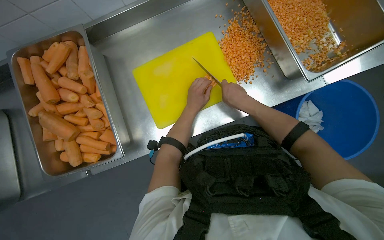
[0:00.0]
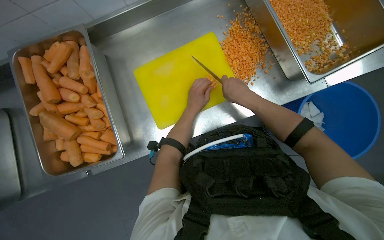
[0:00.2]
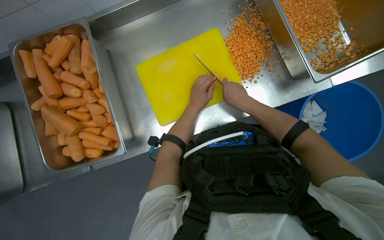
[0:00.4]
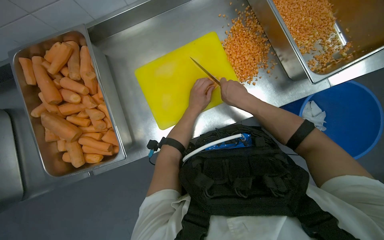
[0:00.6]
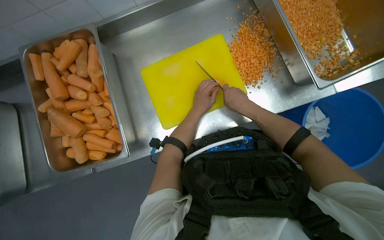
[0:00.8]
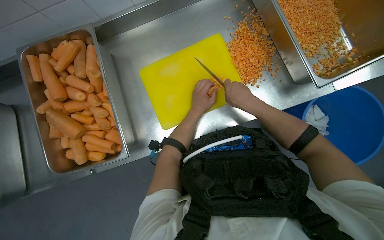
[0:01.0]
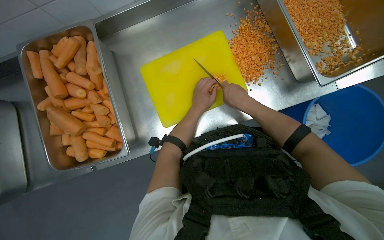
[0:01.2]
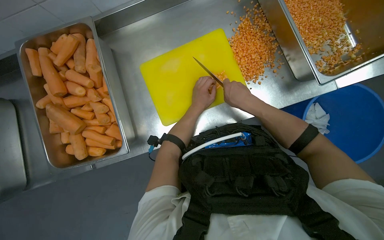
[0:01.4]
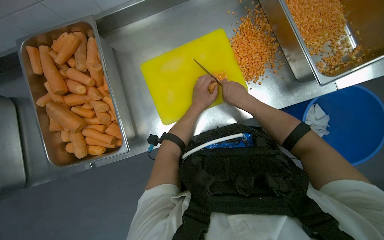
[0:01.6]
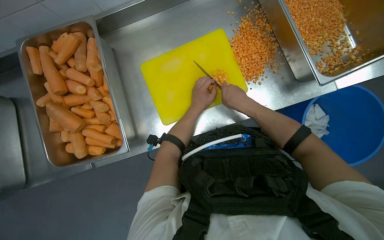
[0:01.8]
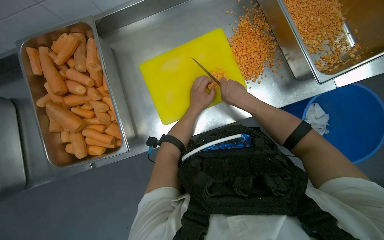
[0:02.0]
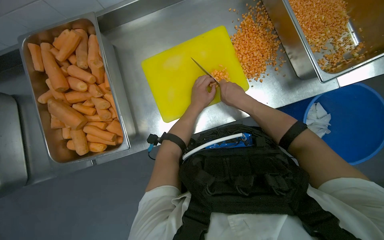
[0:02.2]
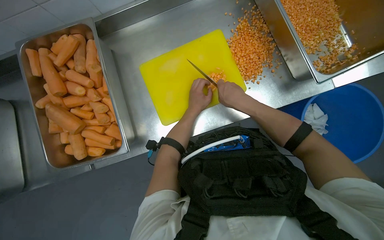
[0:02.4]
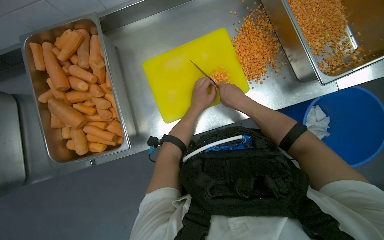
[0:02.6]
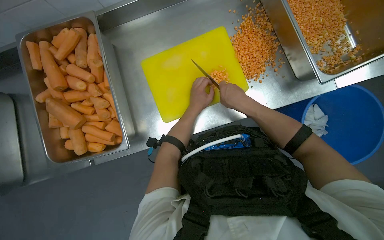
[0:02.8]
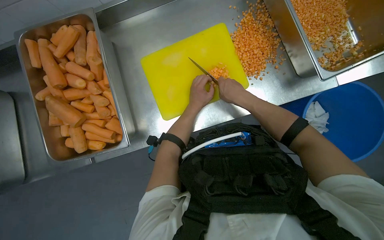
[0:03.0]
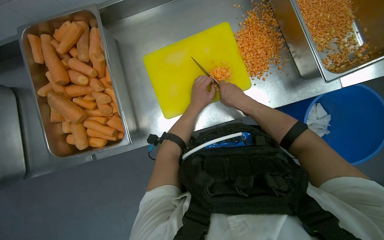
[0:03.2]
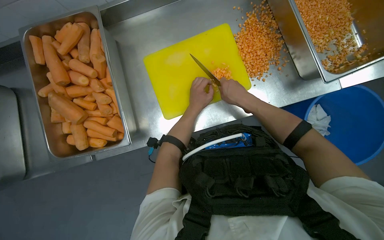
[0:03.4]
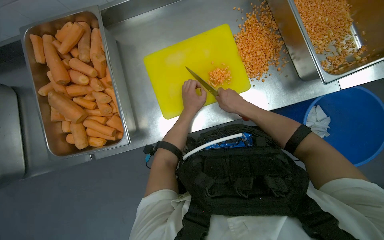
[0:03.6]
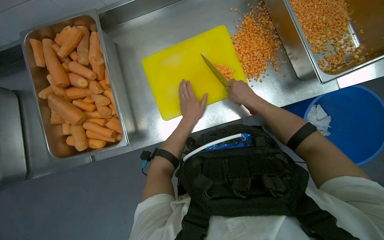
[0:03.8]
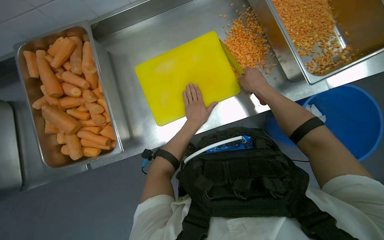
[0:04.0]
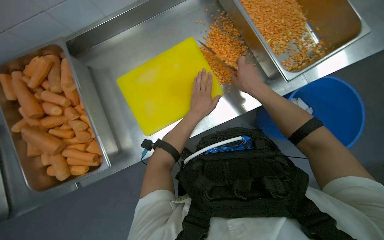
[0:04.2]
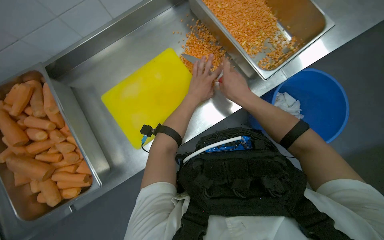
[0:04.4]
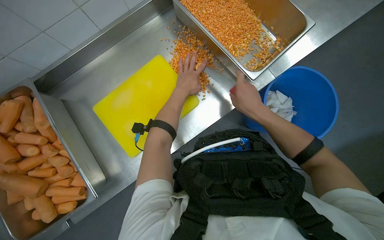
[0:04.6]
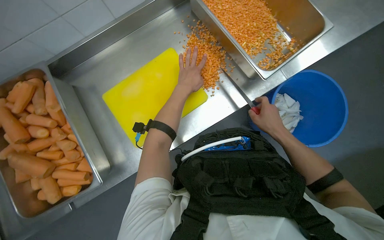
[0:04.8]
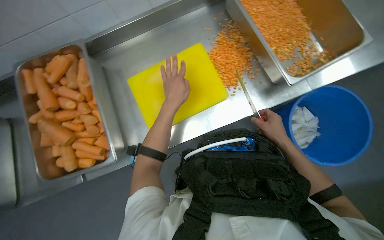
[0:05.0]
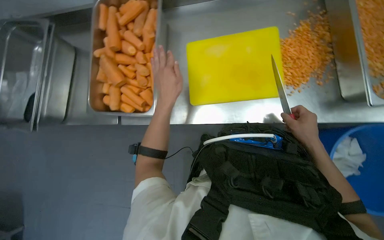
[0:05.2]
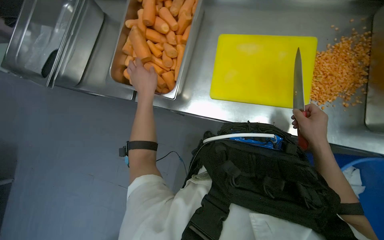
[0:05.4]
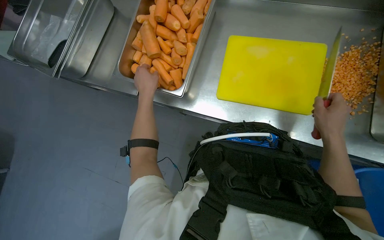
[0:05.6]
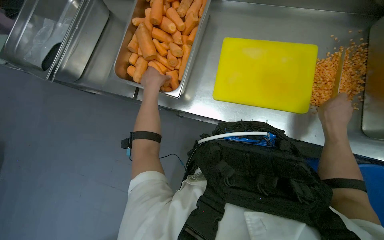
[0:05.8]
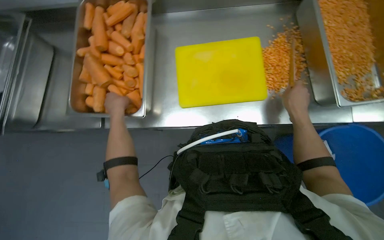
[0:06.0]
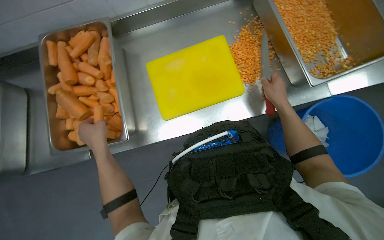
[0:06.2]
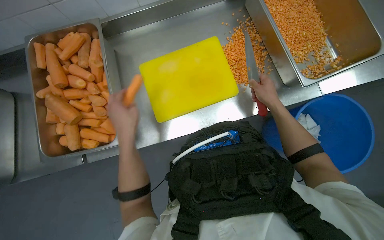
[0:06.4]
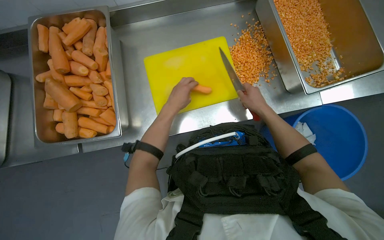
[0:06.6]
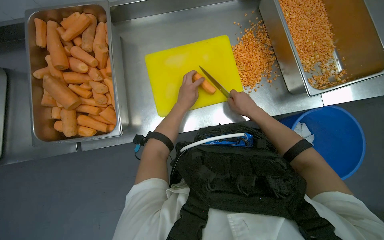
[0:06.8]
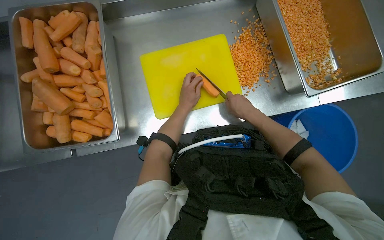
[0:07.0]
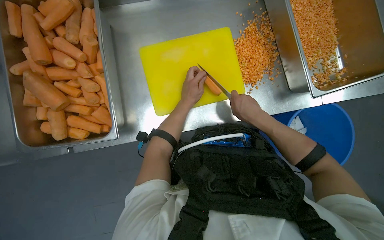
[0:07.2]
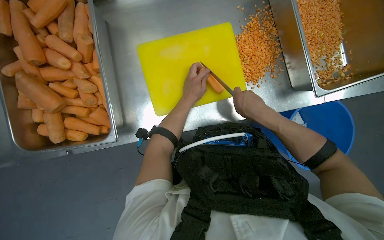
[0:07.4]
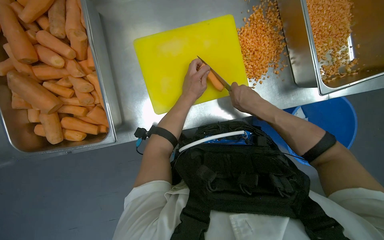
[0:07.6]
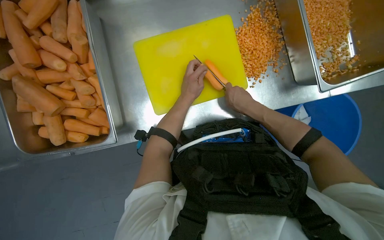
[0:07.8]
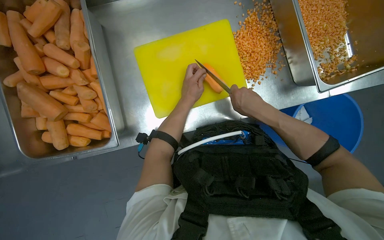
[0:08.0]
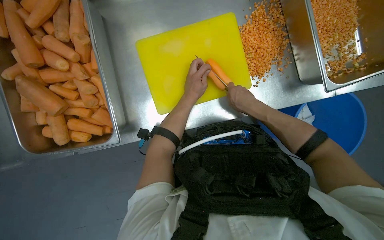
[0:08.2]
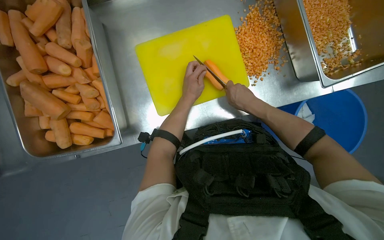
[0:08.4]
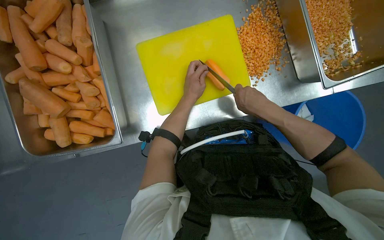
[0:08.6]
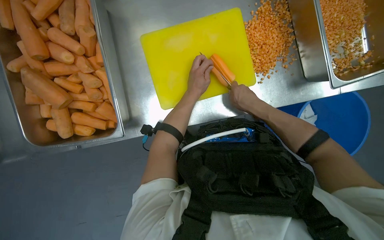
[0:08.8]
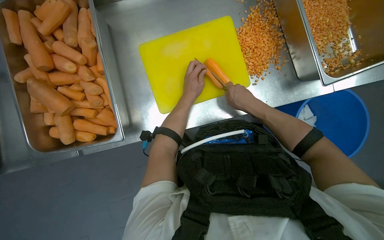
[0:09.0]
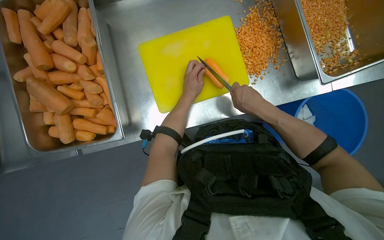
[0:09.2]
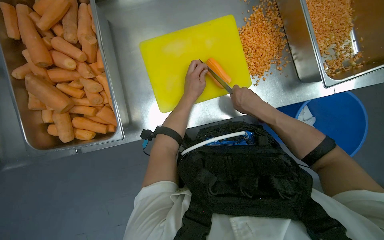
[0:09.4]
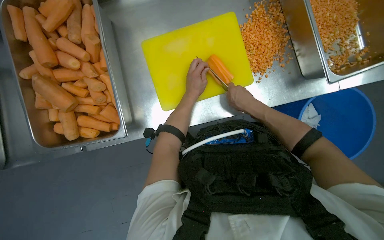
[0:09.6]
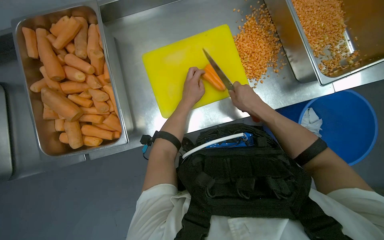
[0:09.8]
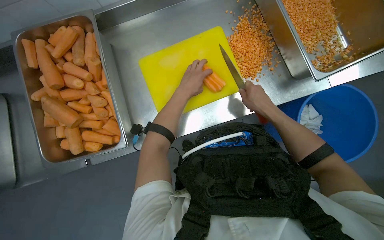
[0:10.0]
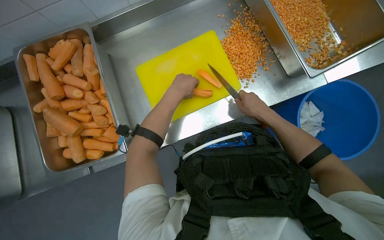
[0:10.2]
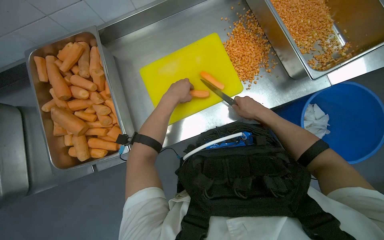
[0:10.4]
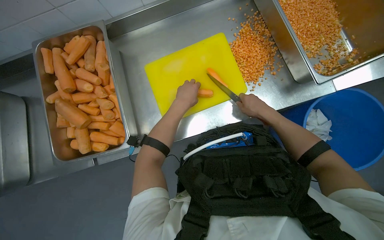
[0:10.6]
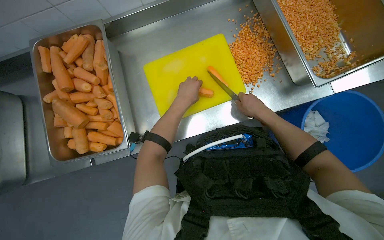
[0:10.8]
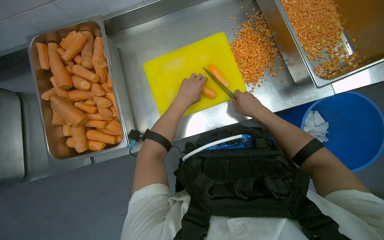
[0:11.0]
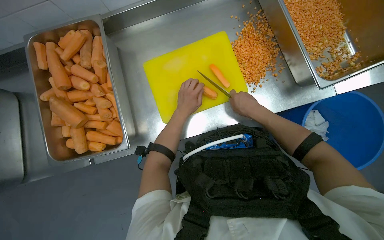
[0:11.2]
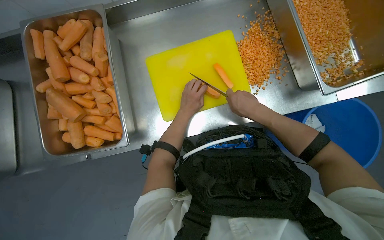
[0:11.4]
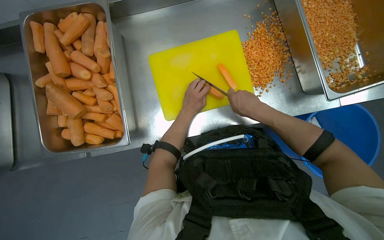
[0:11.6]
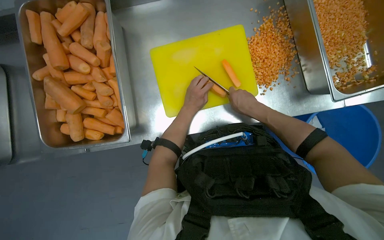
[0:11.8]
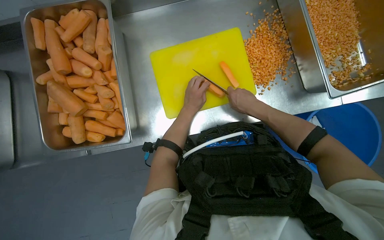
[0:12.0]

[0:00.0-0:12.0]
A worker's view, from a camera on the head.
Job: preparing food.
The whole recording: Dicing carrots on cutting board. The worker continues dicing carrots on a yellow cutting board and pushes the diced pieces into a metal tray.
0:00.0 to 0:03.0: The hands make small movements and keep their place.
0:04.4 to 0:06.0: Everything in view rotates about 30 degrees clockwise.
0:06.0 to 0:07.6: The left hand is displaced to the right by about 25 cm.
0:07.6 to 0:09.0: The hands work in one place, with small movements.
0:09.0 to 0:10.4: The right hand travels to the right by roughly 10 cm; the left hand heads nearer to the camera, covering roughly 15 cm.
0:10.4 to 0:12.0: The left hand is displaced farther from the camera by some 10 cm.

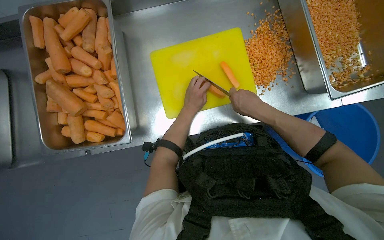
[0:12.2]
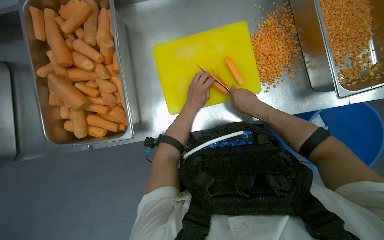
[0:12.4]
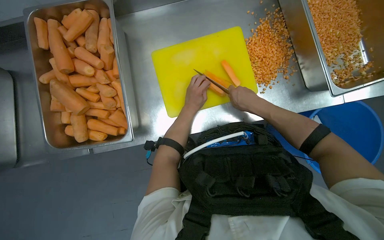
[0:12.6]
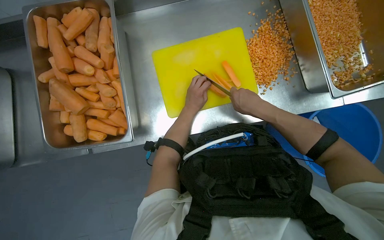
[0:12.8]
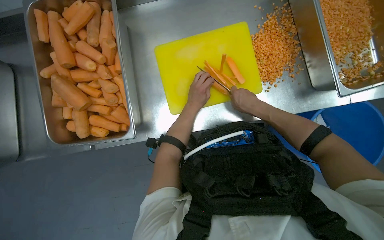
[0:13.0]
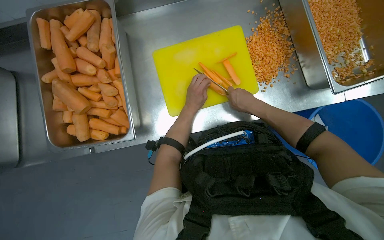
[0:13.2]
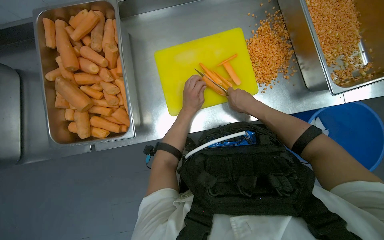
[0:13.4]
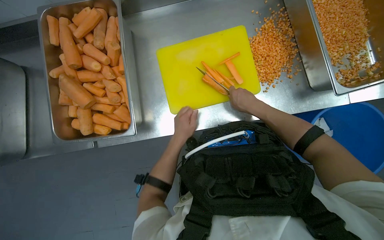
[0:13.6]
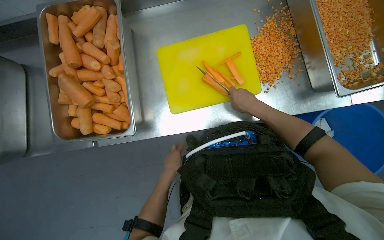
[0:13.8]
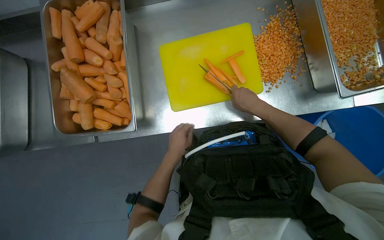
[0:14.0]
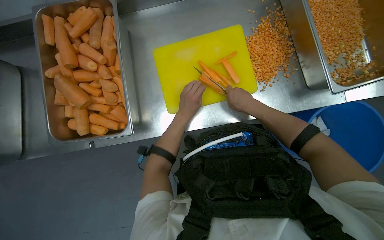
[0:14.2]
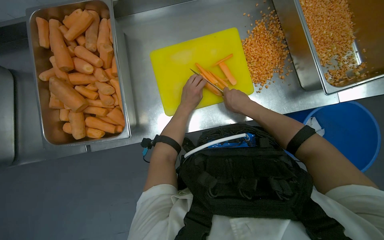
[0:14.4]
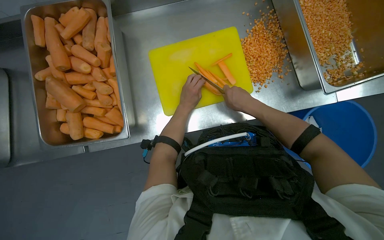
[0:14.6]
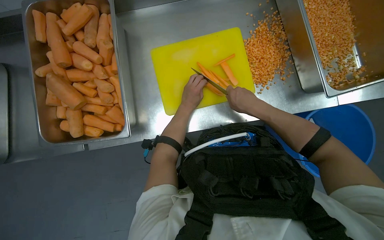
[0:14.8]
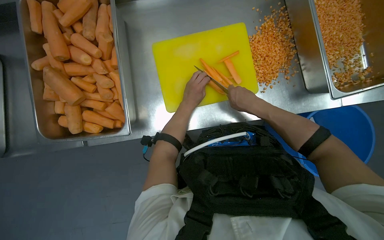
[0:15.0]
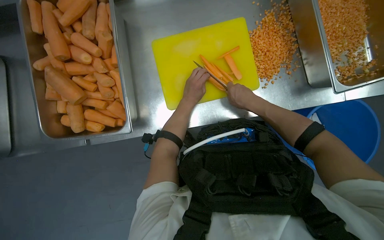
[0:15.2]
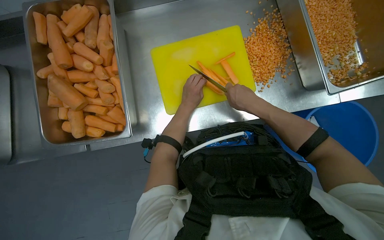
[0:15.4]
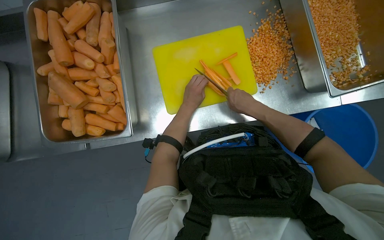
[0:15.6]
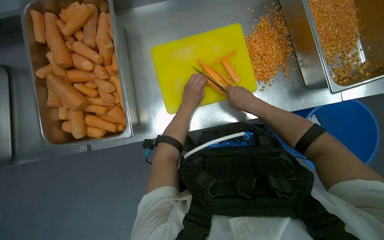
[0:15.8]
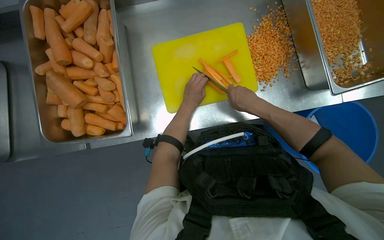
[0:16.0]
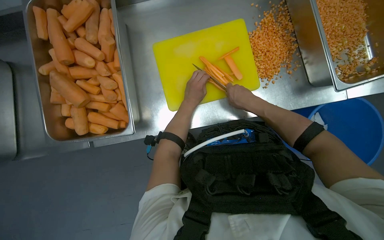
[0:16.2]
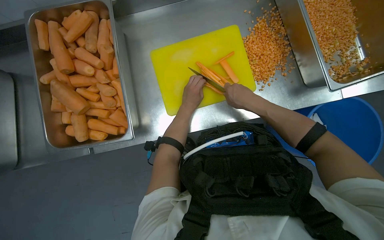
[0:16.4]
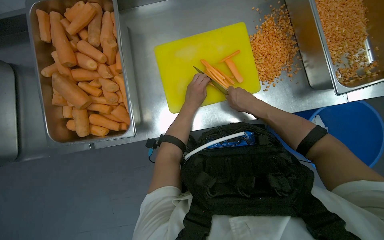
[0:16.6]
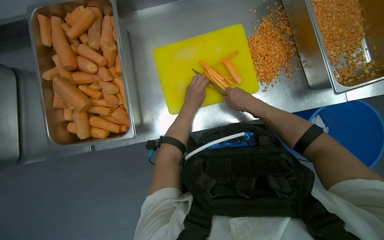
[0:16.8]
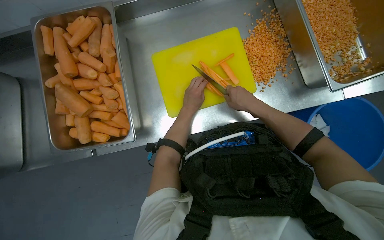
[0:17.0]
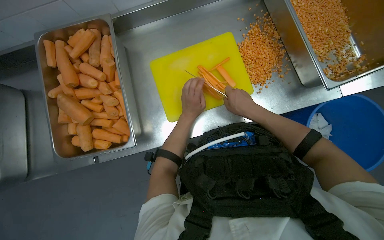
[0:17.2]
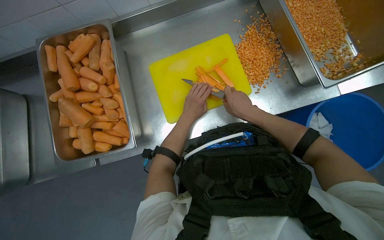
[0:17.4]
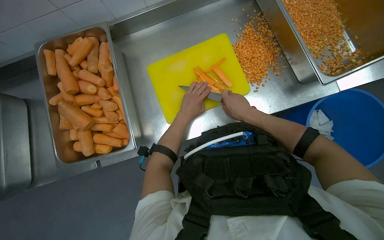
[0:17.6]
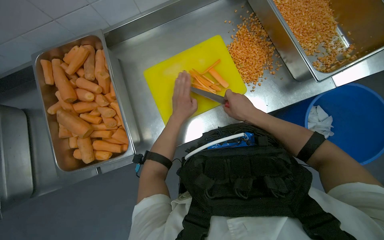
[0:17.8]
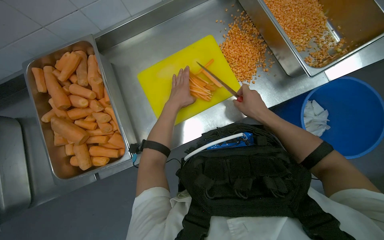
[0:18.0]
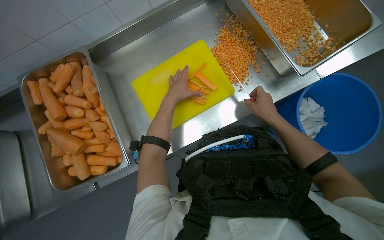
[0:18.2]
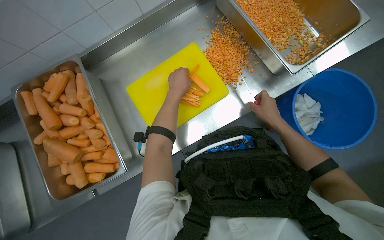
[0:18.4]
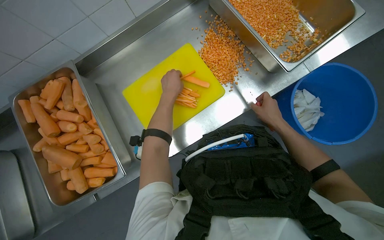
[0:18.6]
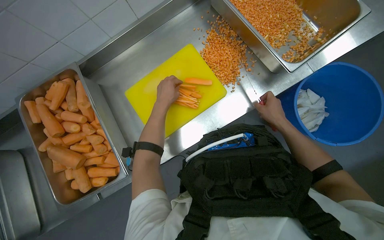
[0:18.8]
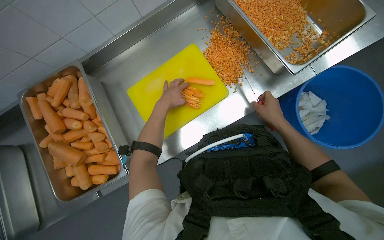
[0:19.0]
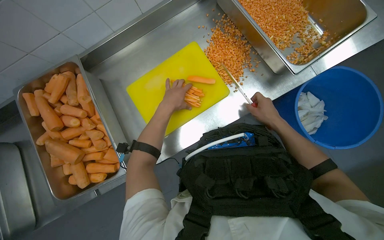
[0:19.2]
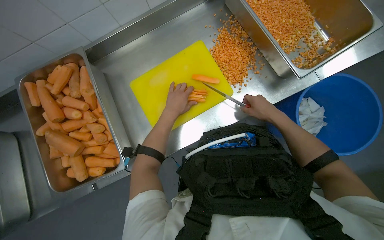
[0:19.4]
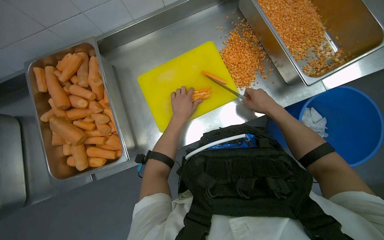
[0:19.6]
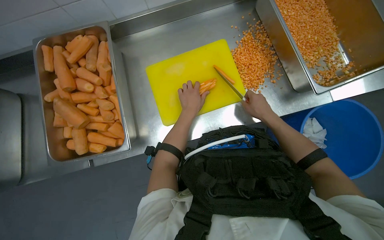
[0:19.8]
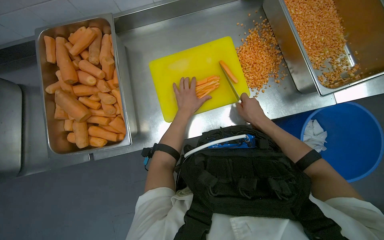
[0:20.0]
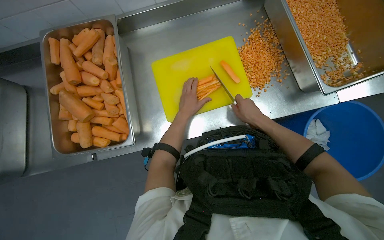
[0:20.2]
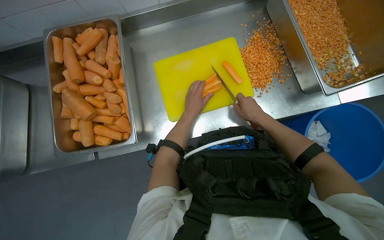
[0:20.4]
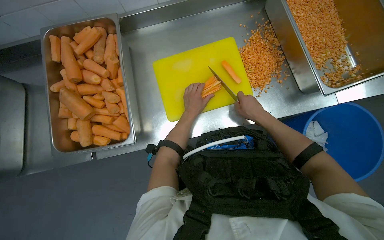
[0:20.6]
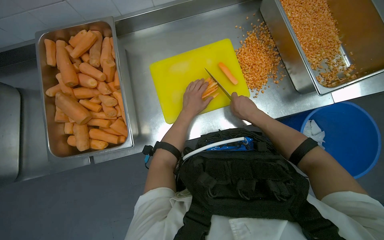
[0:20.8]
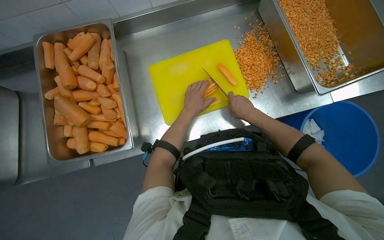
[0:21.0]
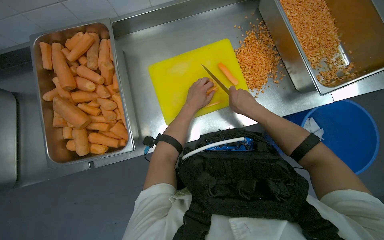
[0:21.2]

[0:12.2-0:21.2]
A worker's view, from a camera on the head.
Job: preparing food.
The whole recording: Dicing carrots on cutting board. The worker continues dicing carrots on a yellow cutting board and pushes the diced pieces into a metal tray.
0:12.2 to 0:13.8: The left hand shifts approximately 25 cm down the picture.
0:13.8 to 0:15.2: The left hand goes about 25 cm up the picture.
0:15.2 to 0:16.6: The hands make small movements and keep their place.
0:16.6 to 0:18.2: The right hand heads to the right, covering some 15 cm.
0:18.2 to 0:19.8: The hands are busy where they are.
0:19.8 to 0:21.2: The right hand moves to the left, some 10 cm.
